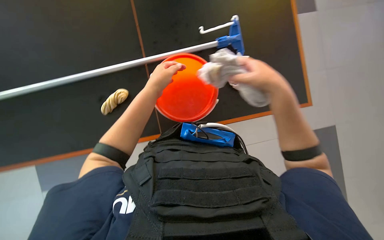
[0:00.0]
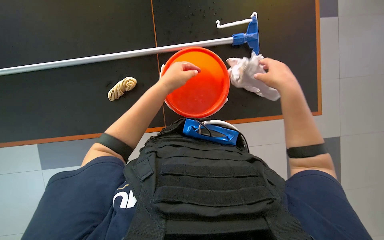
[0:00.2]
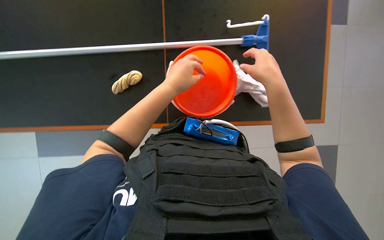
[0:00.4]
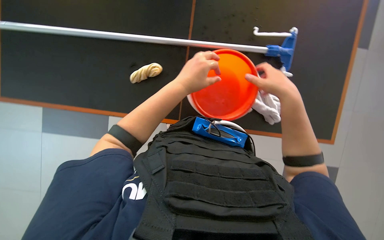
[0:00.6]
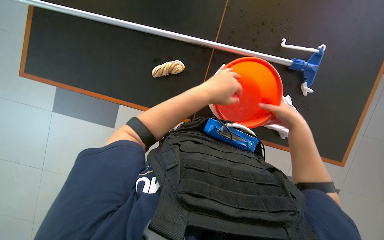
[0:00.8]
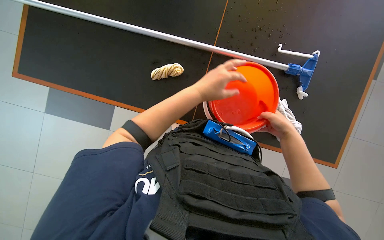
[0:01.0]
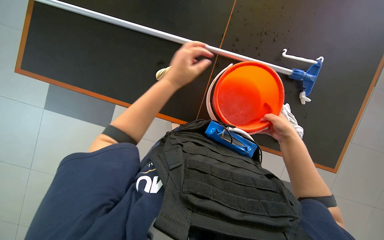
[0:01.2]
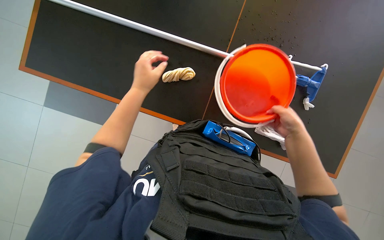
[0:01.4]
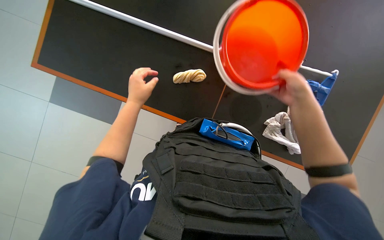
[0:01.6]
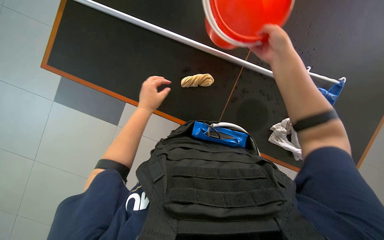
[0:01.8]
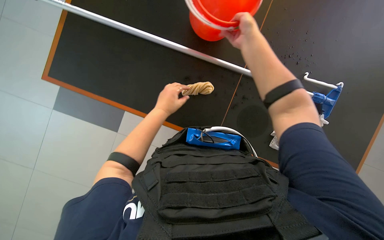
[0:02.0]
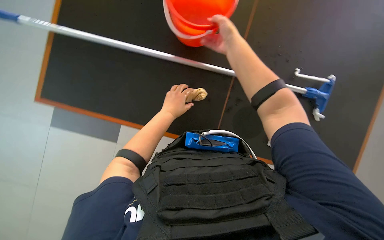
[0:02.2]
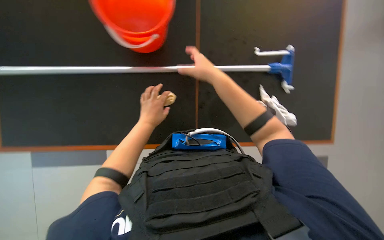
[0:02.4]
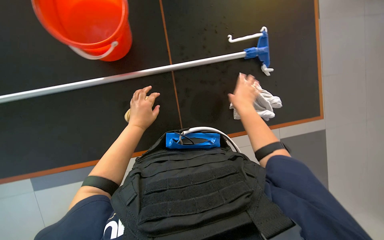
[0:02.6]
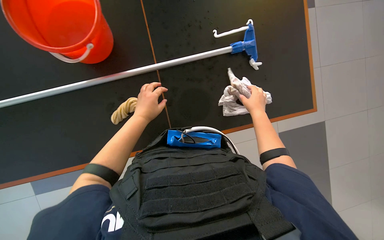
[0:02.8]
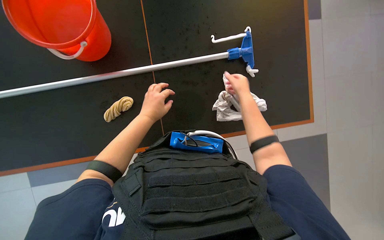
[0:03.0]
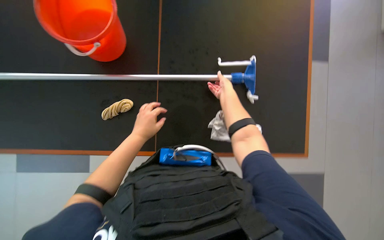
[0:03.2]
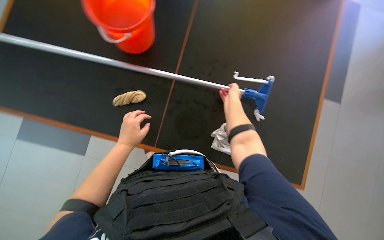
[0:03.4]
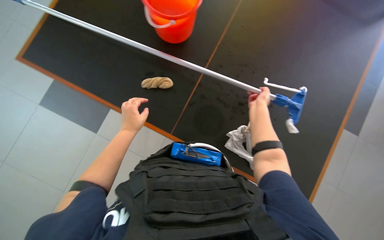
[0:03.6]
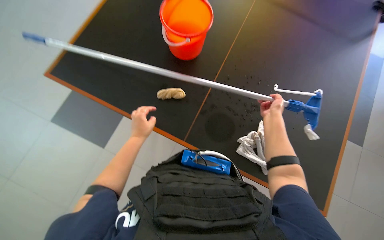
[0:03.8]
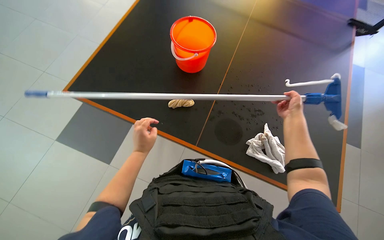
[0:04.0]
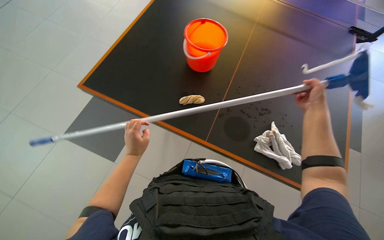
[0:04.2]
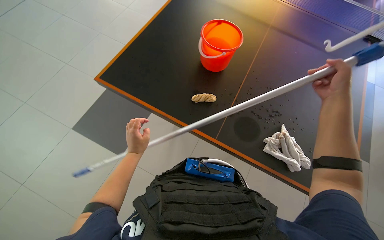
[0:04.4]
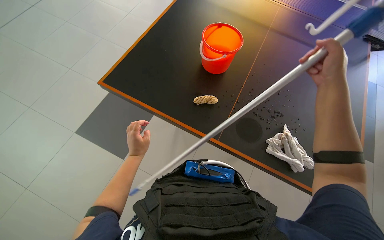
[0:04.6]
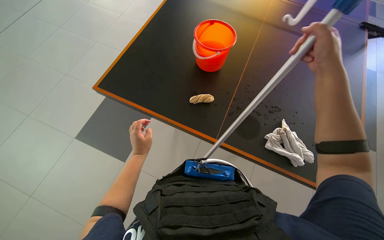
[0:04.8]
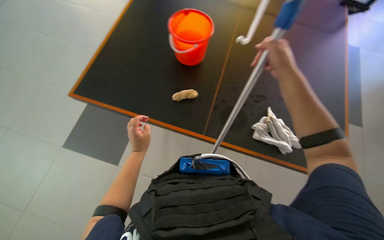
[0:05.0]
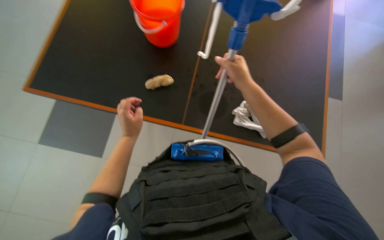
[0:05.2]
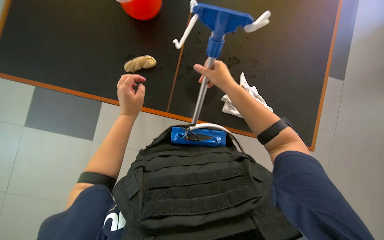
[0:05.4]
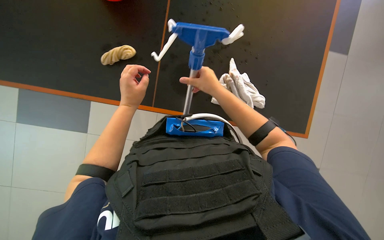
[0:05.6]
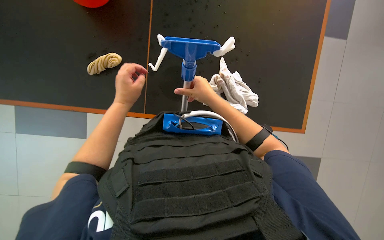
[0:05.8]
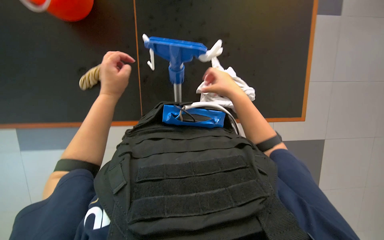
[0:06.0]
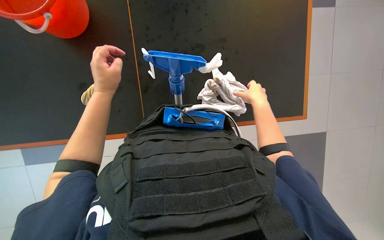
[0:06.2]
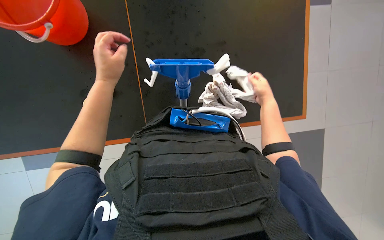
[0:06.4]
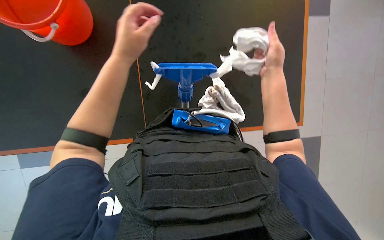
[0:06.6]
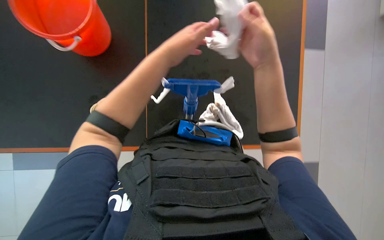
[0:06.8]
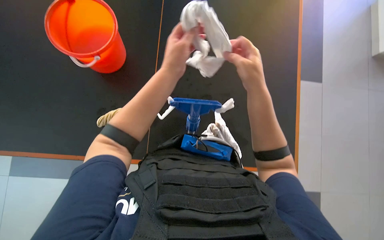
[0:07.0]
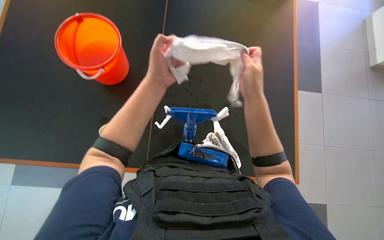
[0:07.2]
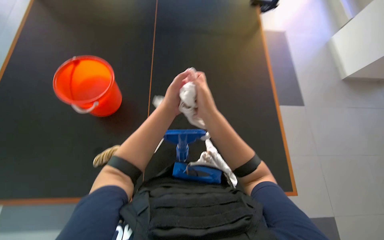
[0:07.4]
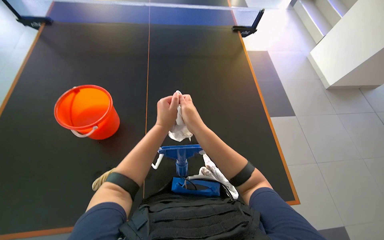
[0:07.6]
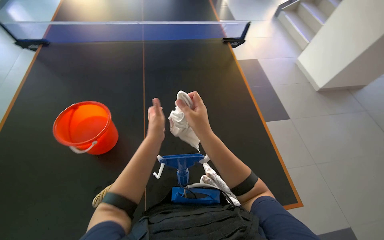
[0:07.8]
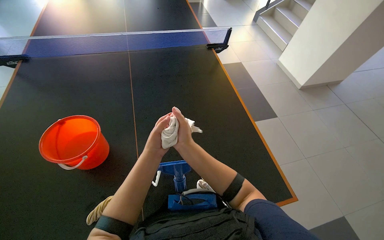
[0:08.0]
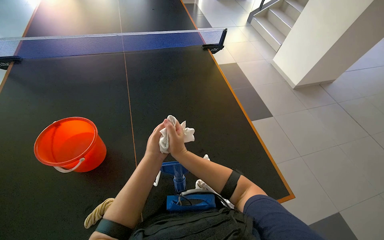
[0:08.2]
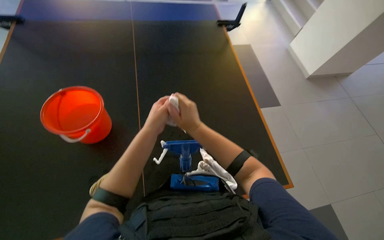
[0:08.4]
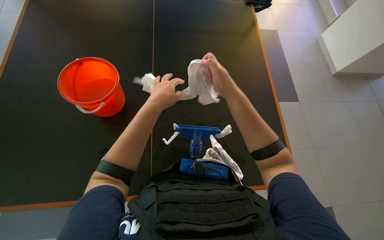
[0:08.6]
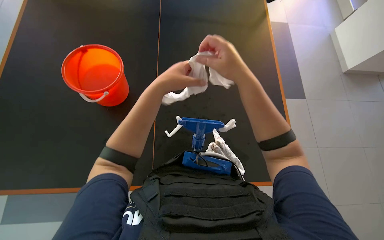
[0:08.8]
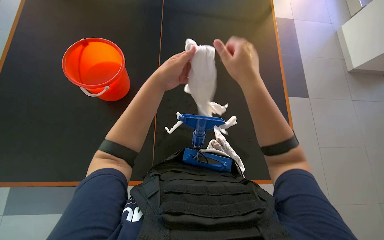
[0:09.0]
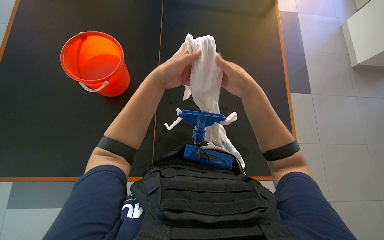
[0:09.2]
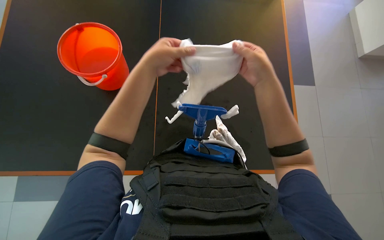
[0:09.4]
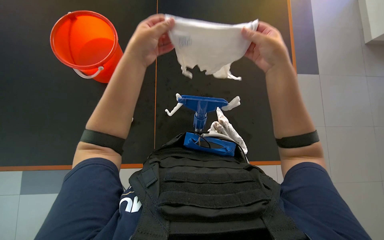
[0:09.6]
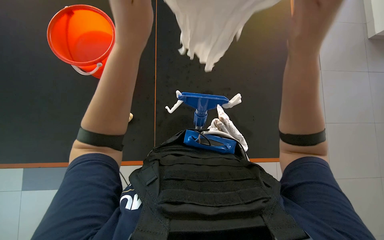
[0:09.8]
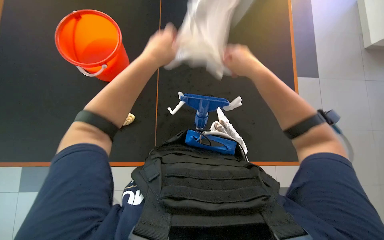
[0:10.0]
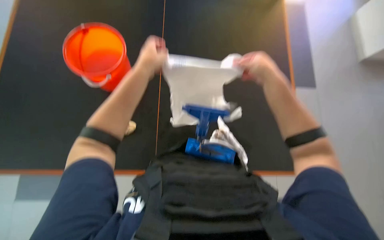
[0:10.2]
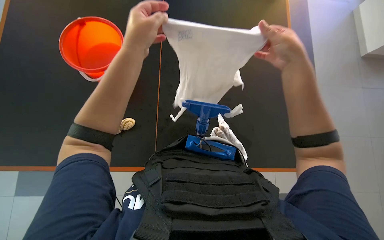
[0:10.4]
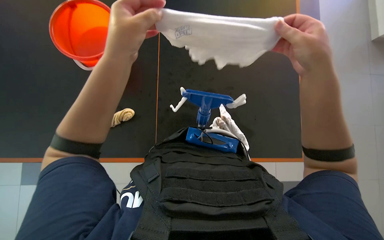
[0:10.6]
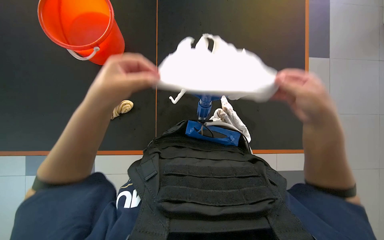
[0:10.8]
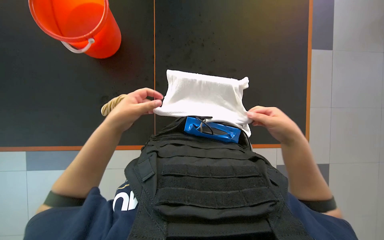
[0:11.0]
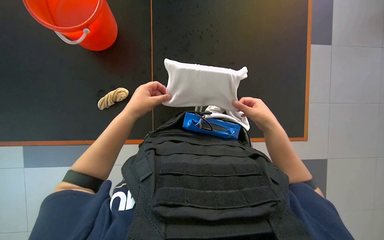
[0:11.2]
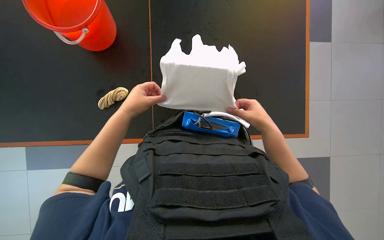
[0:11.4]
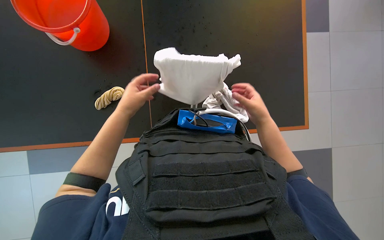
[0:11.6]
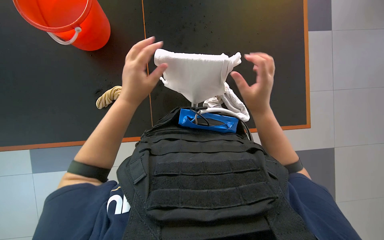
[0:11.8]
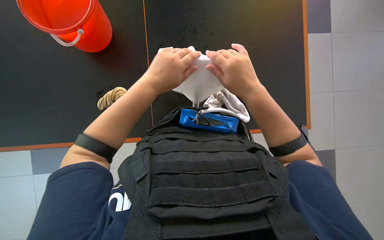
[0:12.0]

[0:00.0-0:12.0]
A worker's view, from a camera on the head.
Job: preparing cleaning supplies.
The whole recording: Preparing cleaning tools. The worker wrings out cloths from a bucket and attaches a cloth to a mop handle.
0:00.0 to 0:01.6: The scene rotates clockwise by some 35 degrees.
0:01.6 to 0:03.0: The scene rotates counterclockwise by about 25 degrees. The right hand is displaced farther from the camera by approximately 10 cm.
0:03.0 to 0:04.4: The head turns to the left by roughly 40 degrees. The camera pitches upward, by approximately 10 degrees.
0:04.4 to 0:06.0: The wearer's head swings about 20 degrees to the right. The right hand goes about 15 cm to the left, while the left hand heads up the picture, covering roughly 15 cm.
0:06.0 to 0:07.6: The view tilts roughly 35 degrees upward.
0:09.0 to 0:10.4: The right hand is displaced to the right by some 10 cm, and moves about 5 cm nearer to the camera and comes back.
0:10.4 to 0:12.0: The view tips downward by some 15 degrees. The left hand shifts about 10 cm down the picture, and moves roughly 25 cm farther from the camera and comes back, while the right hand travels down the picture and to the left by some 15 cm, and reaches some 25 cm farther from the camera, then returns.

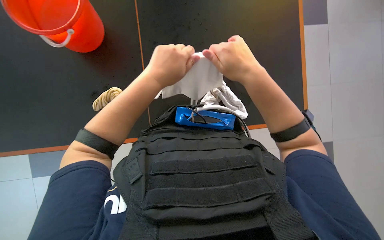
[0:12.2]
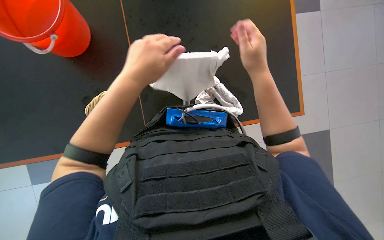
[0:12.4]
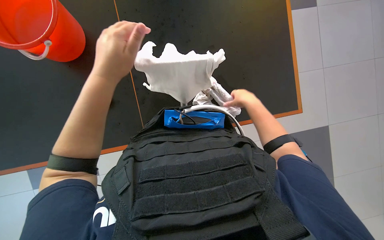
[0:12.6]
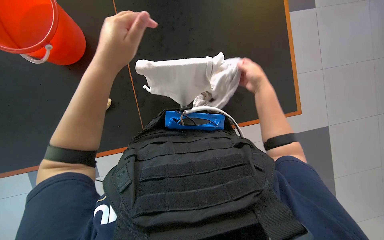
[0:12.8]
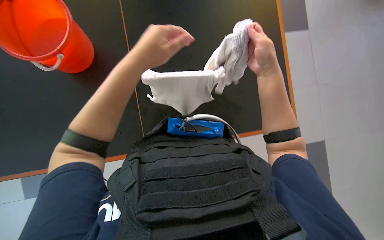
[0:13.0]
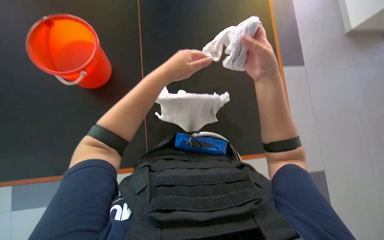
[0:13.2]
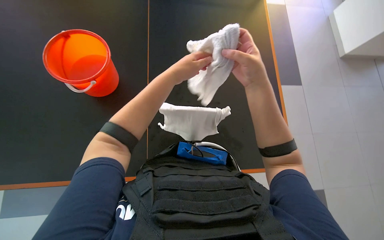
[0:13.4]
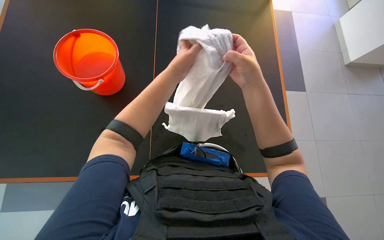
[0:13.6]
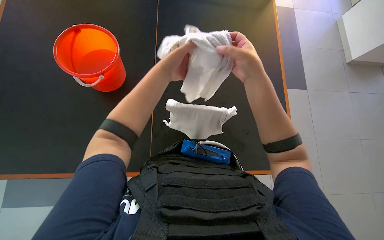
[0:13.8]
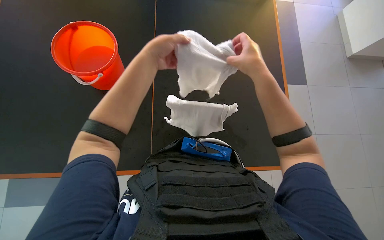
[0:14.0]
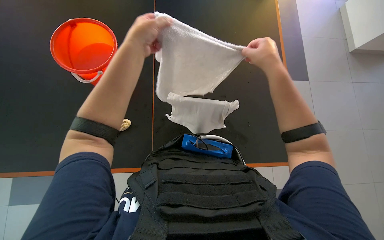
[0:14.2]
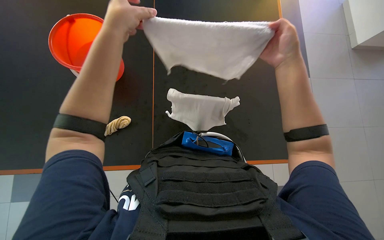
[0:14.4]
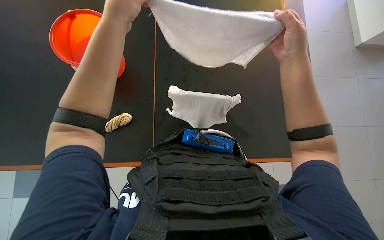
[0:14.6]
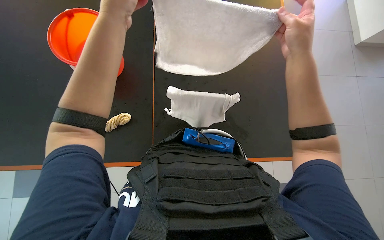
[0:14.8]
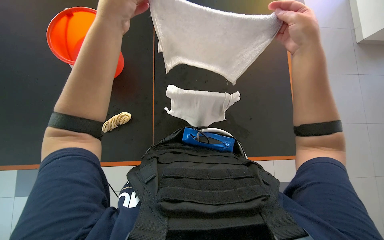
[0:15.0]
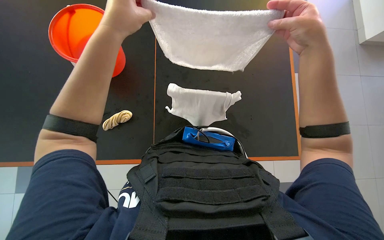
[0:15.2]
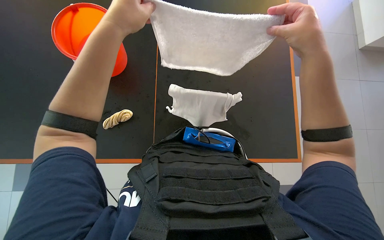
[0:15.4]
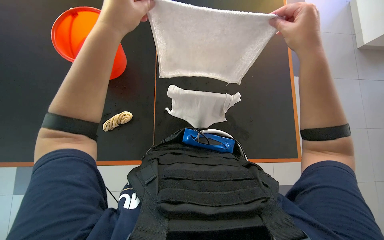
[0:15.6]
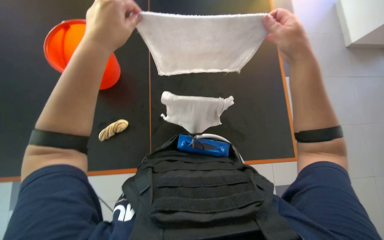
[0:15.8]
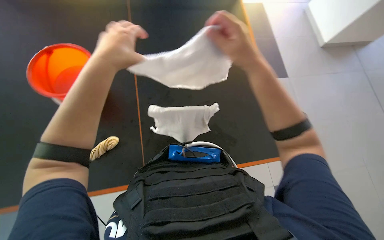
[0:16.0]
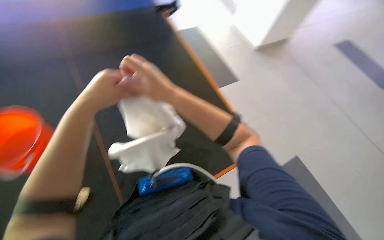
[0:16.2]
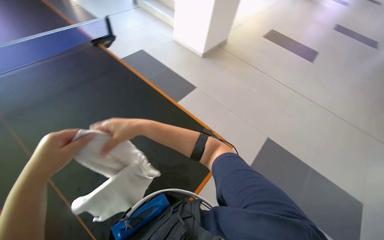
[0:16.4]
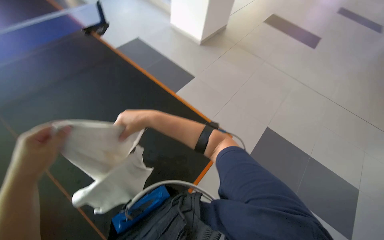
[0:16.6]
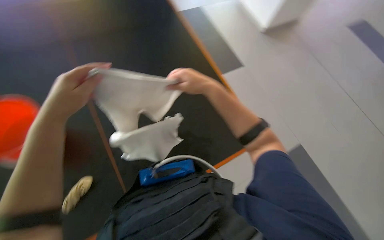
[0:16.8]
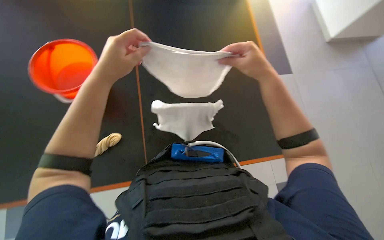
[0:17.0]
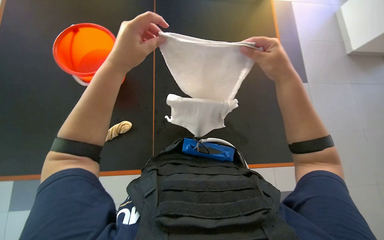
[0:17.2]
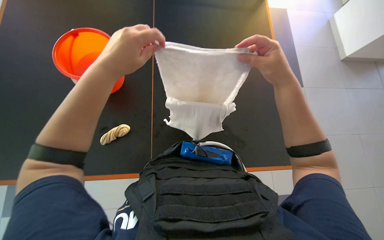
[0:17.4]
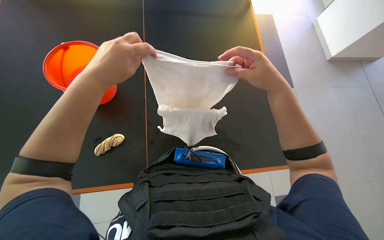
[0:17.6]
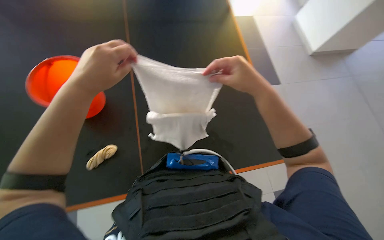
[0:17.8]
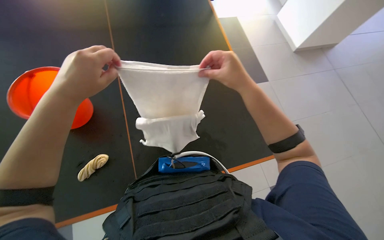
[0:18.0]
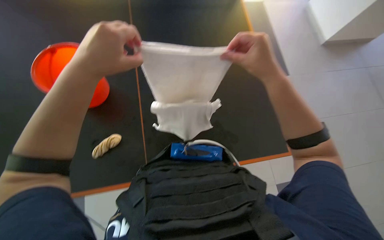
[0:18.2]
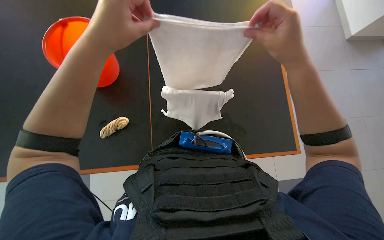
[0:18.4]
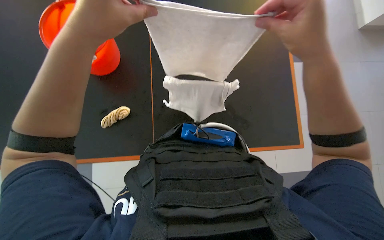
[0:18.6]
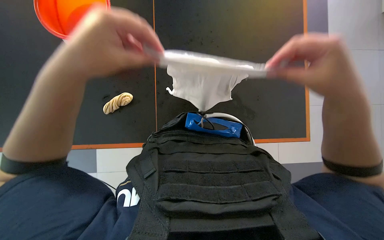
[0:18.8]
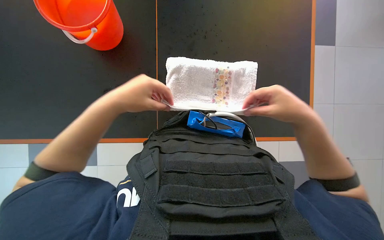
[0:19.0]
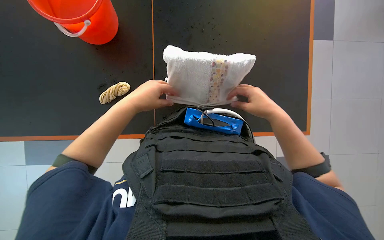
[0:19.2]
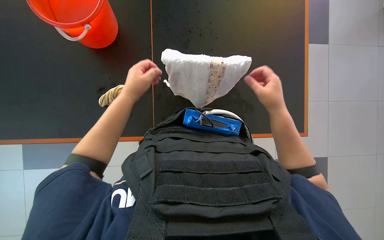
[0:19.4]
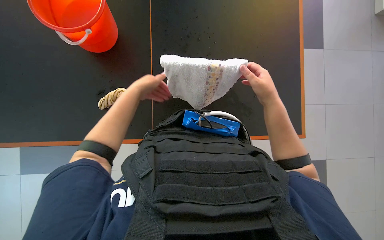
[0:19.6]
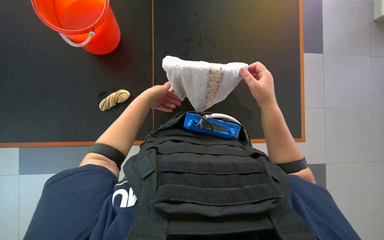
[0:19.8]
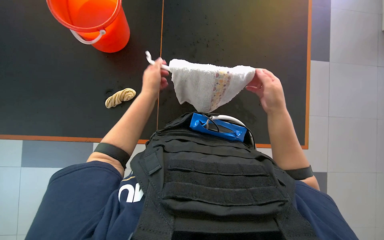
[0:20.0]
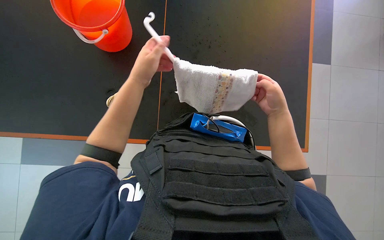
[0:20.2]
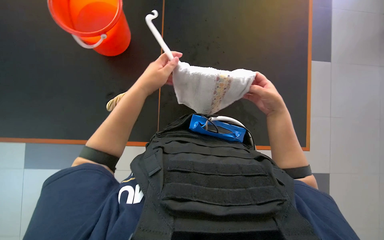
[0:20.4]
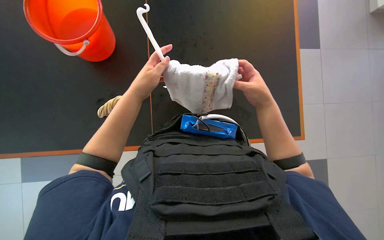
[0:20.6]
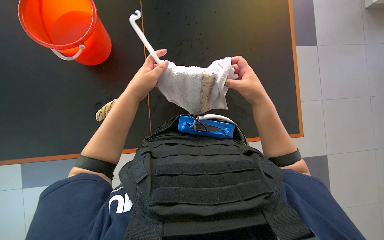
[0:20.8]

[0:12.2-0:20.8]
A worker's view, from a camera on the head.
Job: preparing cleaning supplies.
The whole recording: Preparing cleaning tools. The worker wrings out cloths from a bucket and attaches a cloth to a mop handle.
0:12.2 to 0:13.6: The camera pitches upward, by approximately 15 degrees. The left hand heads up the picture, covering some 10 cm. The right hand reaches some 20 cm farther from the camera, then returns.
0:13.6 to 0:15.0: The left hand heads to the left and nearer to the camera, covering approximately 15 cm. Meanwhile the right hand moves to the right, roughly 10 cm.
0:15.0 to 0:16.6: The wearer looks about 50 degrees further to the right. The camera pitches upward, by about 15 degrees.
0:16.6 to 0:18.0: The head turns to the left by about 35 degrees.
0:18.0 to 0:19.4: The view tilts about 20 degrees downward. The left hand shifts approximately 20 cm farther from the camera.
0:19.4 to 0:20.8: The left hand travels farther from the camera and back again, roughly 10 cm each way.
